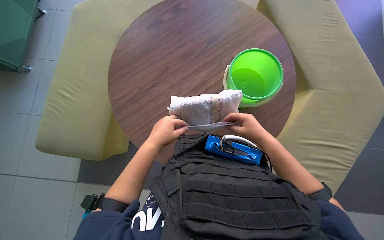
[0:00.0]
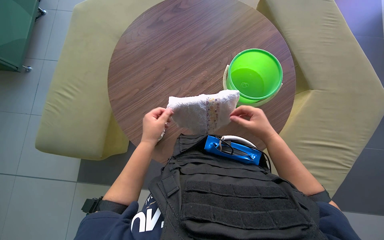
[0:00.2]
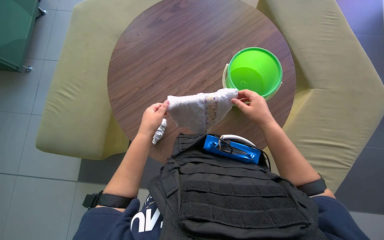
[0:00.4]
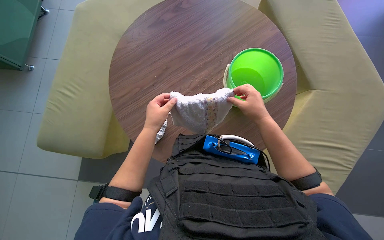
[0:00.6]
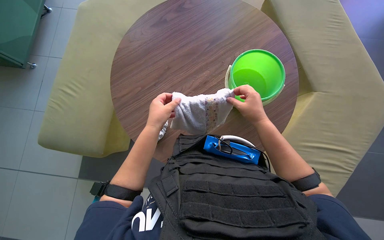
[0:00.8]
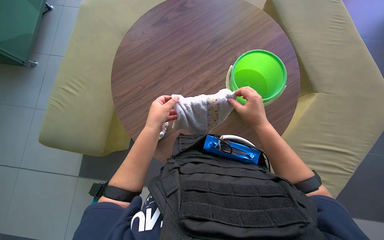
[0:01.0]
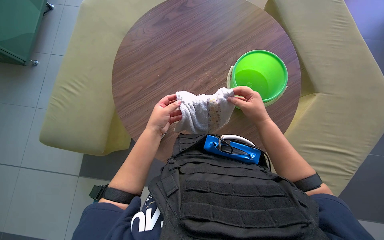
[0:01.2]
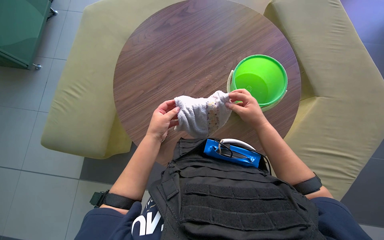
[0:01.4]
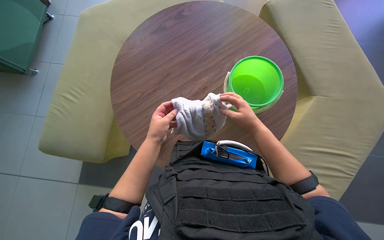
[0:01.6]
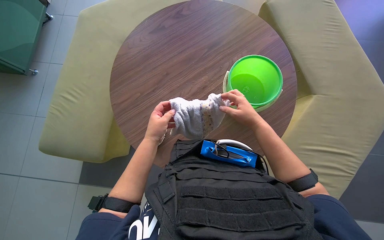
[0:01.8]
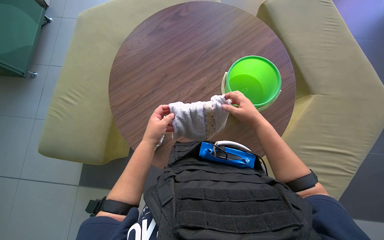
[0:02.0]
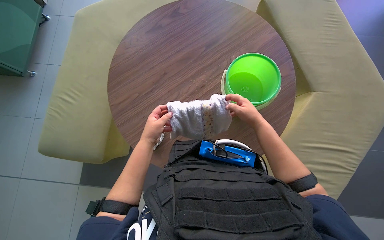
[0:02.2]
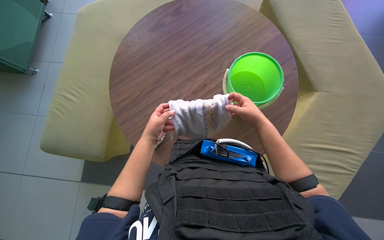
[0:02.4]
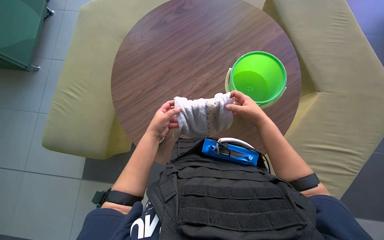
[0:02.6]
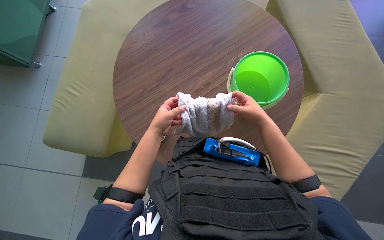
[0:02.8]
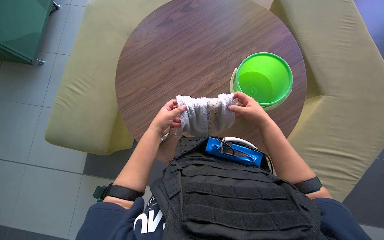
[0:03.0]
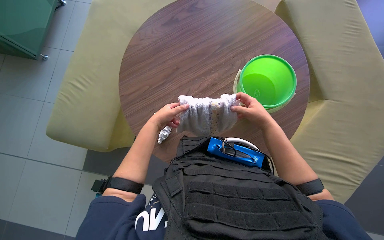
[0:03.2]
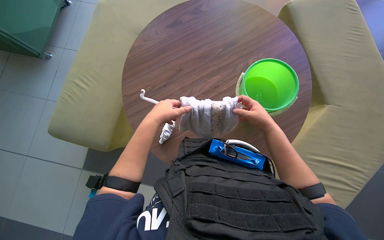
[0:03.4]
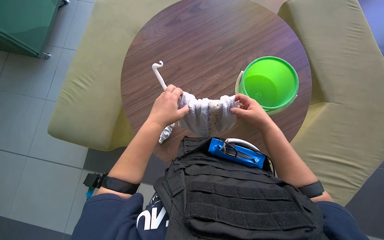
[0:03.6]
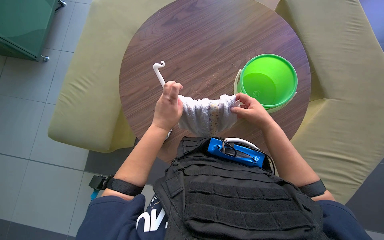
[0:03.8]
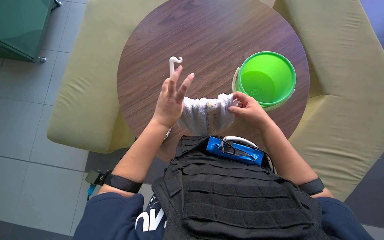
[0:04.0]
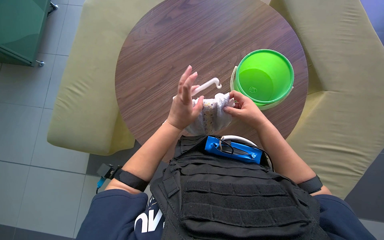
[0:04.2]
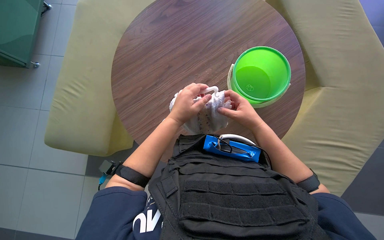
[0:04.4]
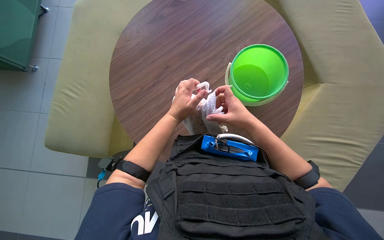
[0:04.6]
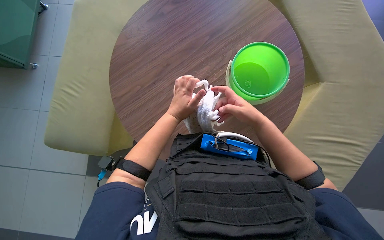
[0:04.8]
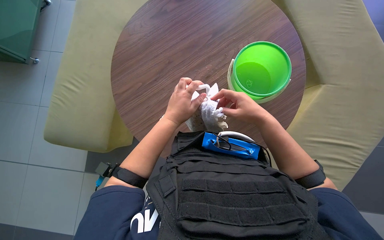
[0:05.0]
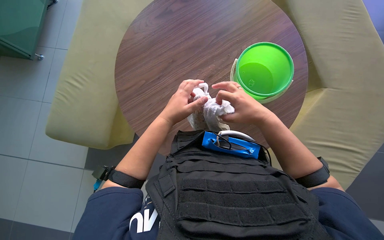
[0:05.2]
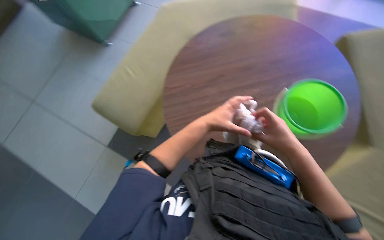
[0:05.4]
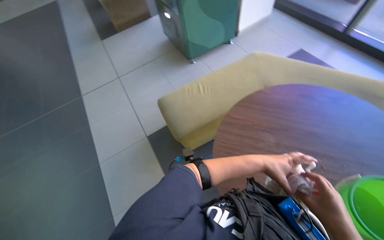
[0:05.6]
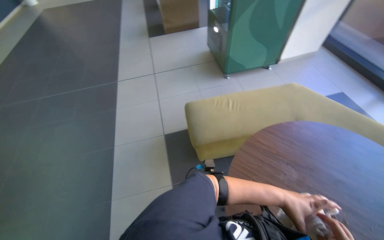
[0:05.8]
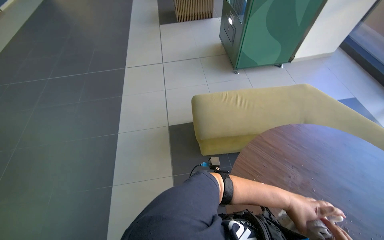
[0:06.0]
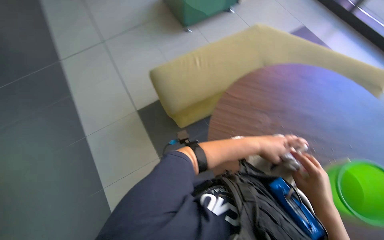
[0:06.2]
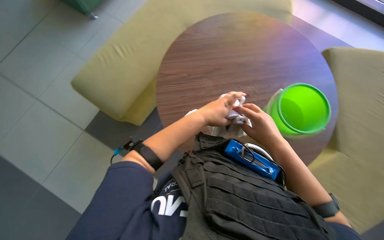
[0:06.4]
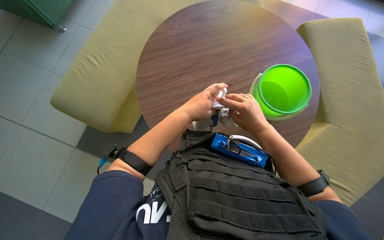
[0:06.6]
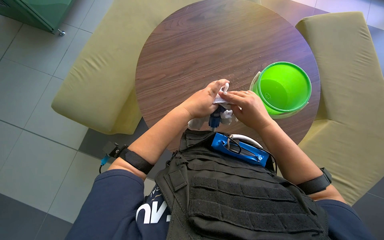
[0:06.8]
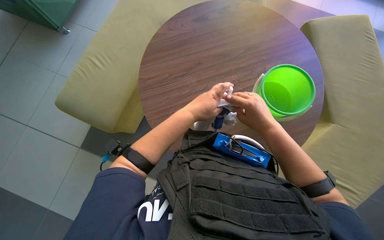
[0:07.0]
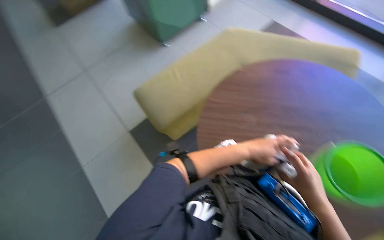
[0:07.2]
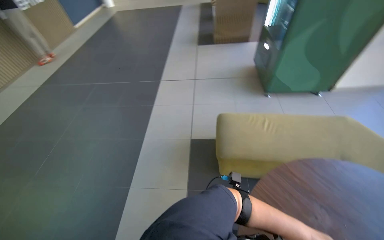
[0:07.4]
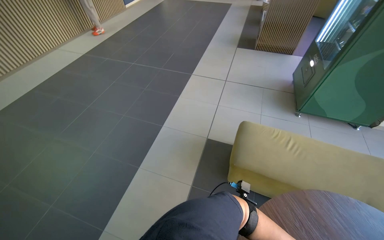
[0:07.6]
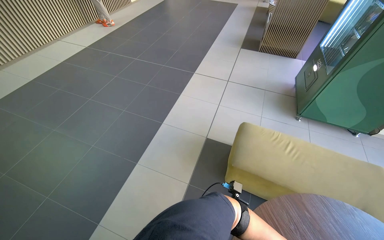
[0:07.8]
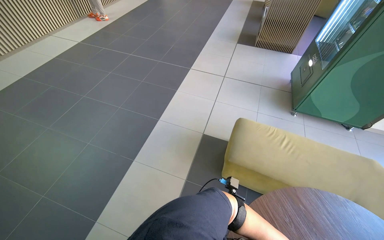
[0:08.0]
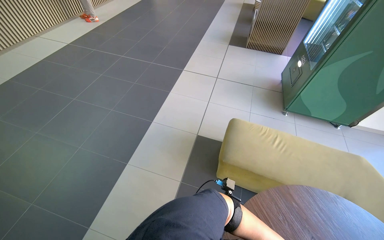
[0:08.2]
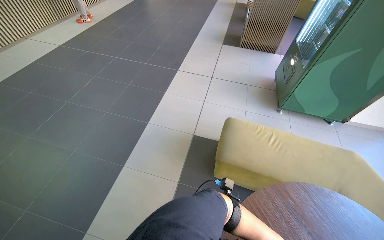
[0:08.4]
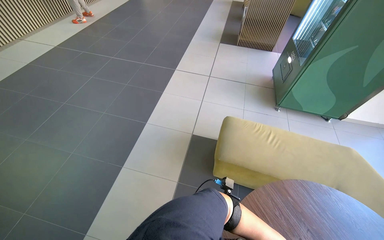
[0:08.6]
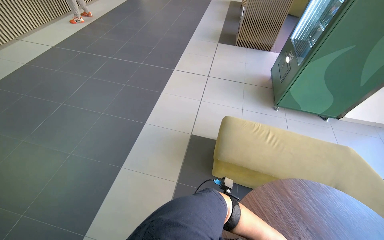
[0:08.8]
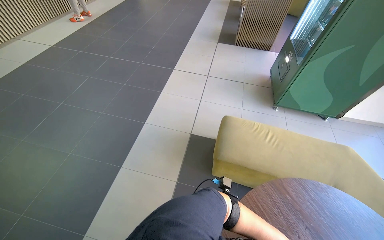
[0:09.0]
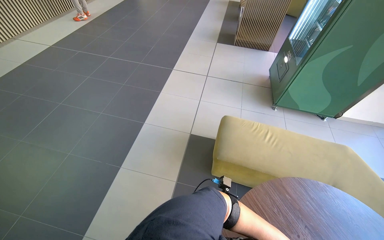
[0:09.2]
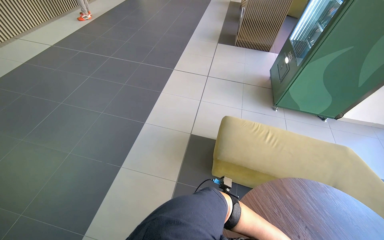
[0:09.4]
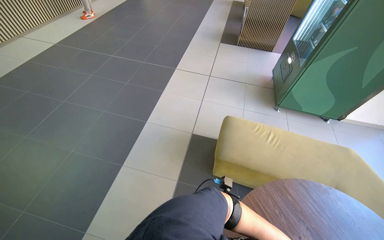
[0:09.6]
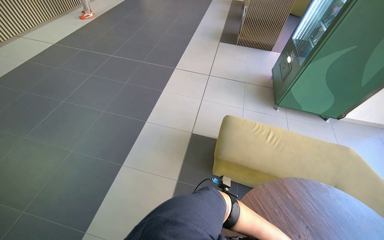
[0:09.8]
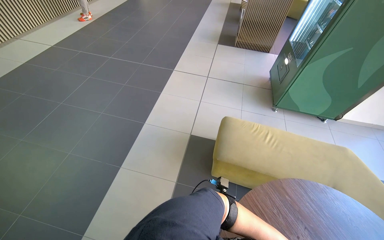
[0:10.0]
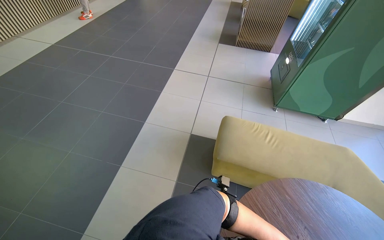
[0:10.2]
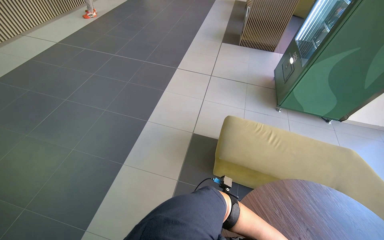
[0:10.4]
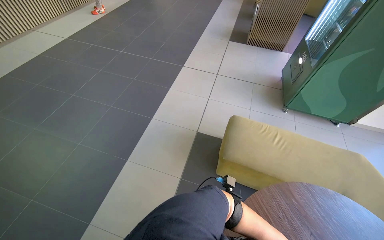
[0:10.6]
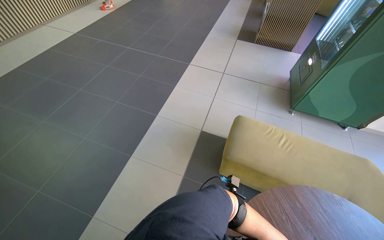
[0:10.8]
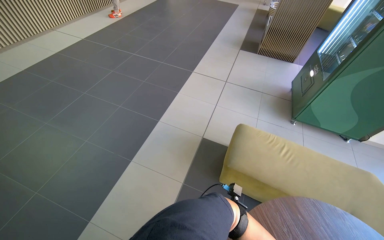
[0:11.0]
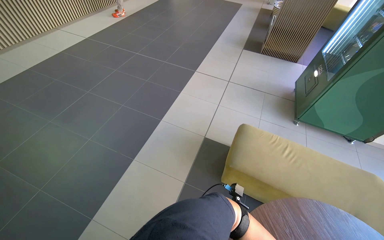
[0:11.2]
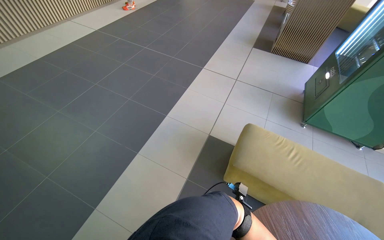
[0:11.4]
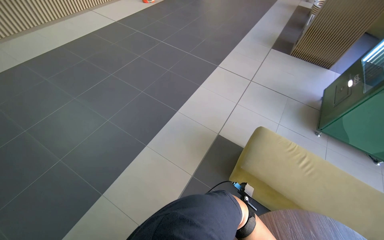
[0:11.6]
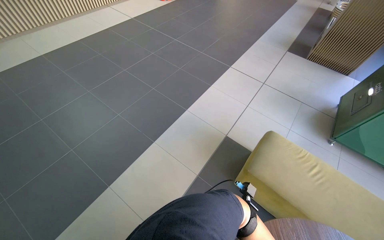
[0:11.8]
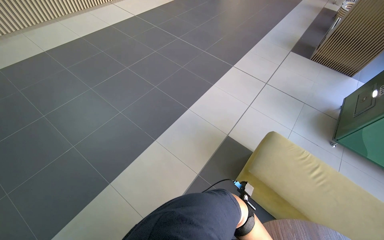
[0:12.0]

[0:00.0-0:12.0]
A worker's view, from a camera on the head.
Job: preparing cleaning supplies.
The whole recording: Preparing squeegee and cloth. The worker attaches a cloth to the squeegee tool, then dips it into the bucket and wrings it out.
0:00.0 to 0:03.0: The hands stay close to where they were, moving slightly.
0:04.4 to 0:06.0: The head rotates about 75 degrees to the left. The wearer looks roughly 15 degrees further upward.
0:06.0 to 0:07.6: The wearer looks approximately 30 degrees further to the left.
0:10.4 to 0:12.0: The wearer's head swings some 25 degrees to the left.

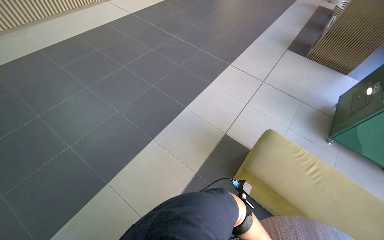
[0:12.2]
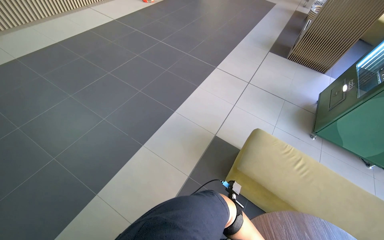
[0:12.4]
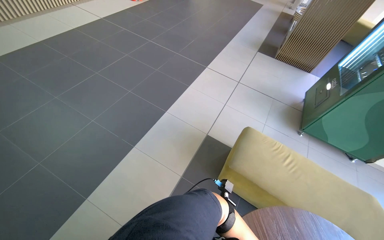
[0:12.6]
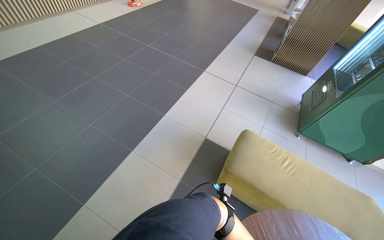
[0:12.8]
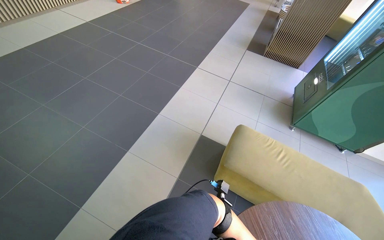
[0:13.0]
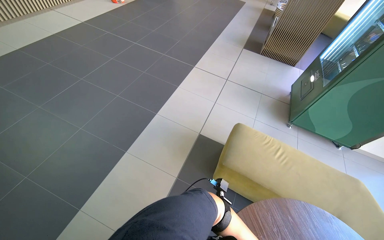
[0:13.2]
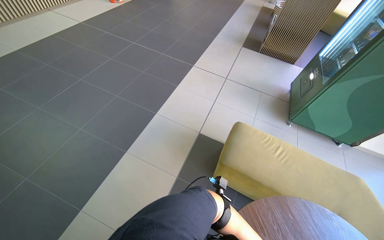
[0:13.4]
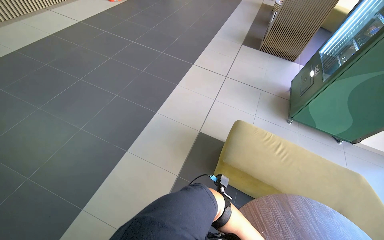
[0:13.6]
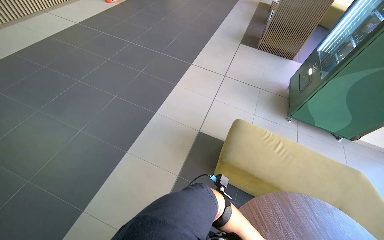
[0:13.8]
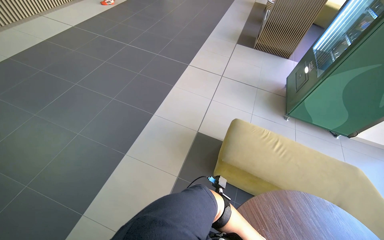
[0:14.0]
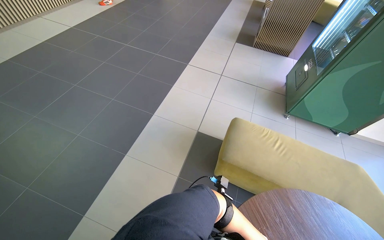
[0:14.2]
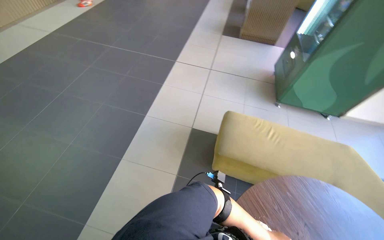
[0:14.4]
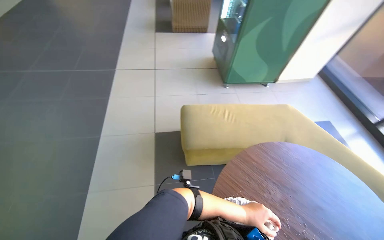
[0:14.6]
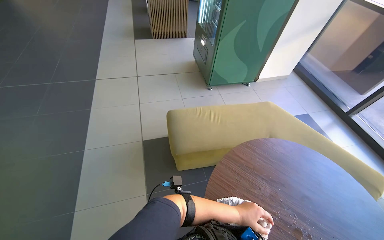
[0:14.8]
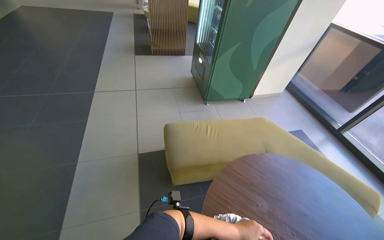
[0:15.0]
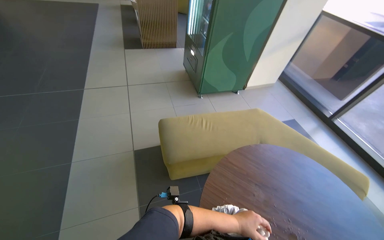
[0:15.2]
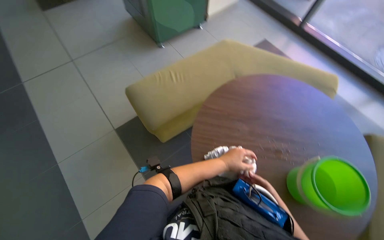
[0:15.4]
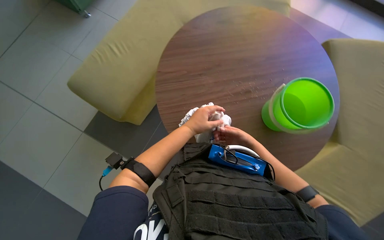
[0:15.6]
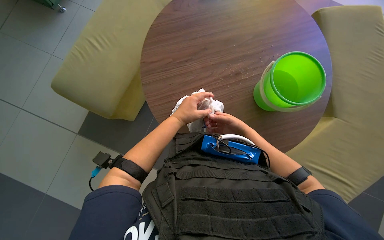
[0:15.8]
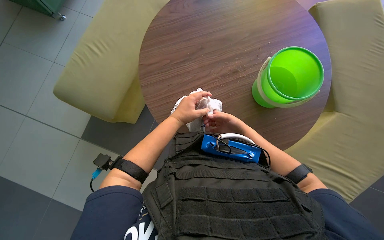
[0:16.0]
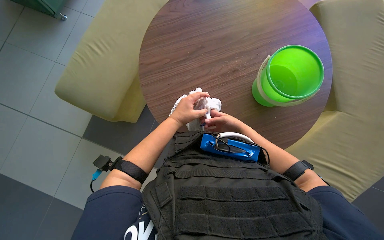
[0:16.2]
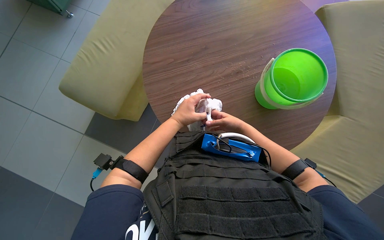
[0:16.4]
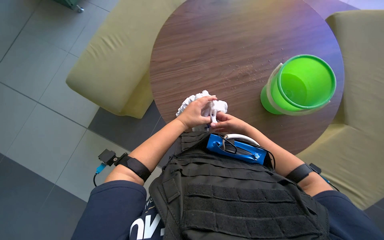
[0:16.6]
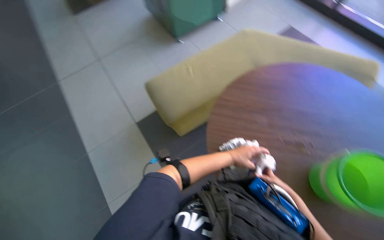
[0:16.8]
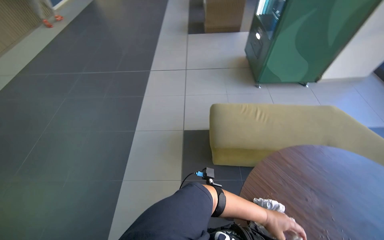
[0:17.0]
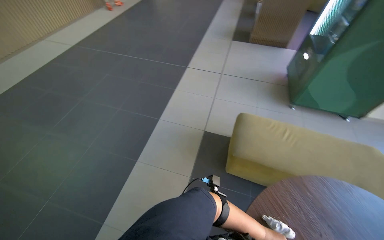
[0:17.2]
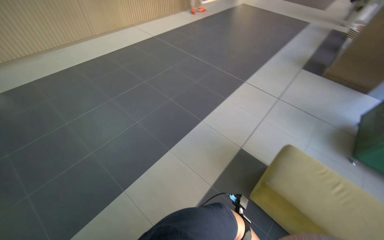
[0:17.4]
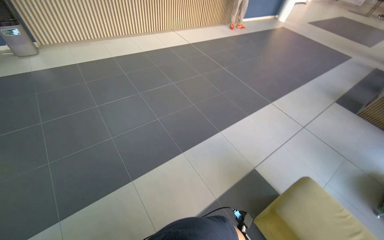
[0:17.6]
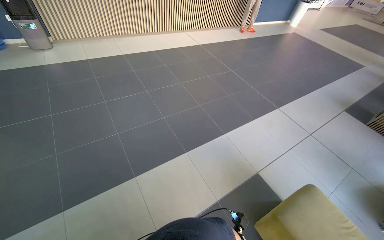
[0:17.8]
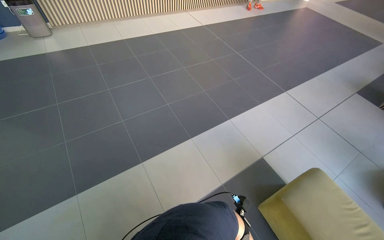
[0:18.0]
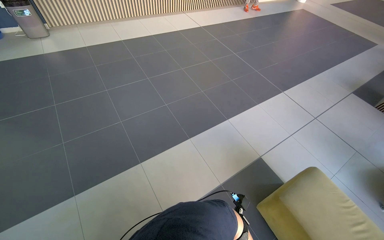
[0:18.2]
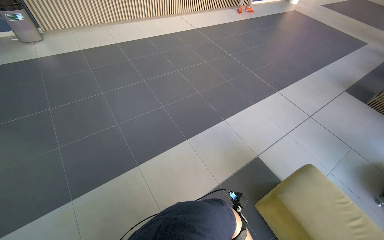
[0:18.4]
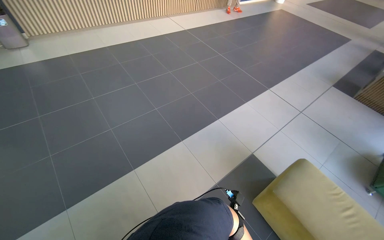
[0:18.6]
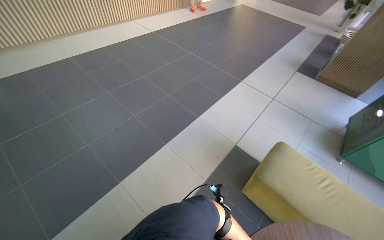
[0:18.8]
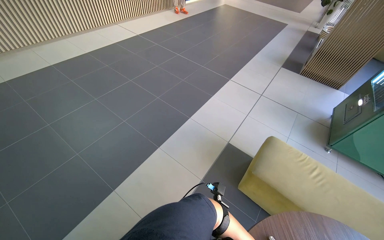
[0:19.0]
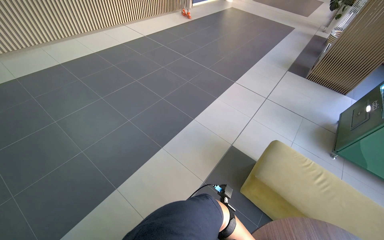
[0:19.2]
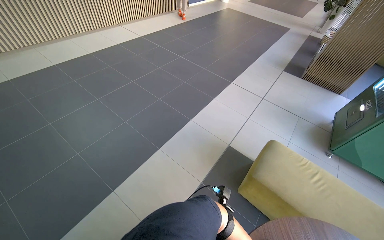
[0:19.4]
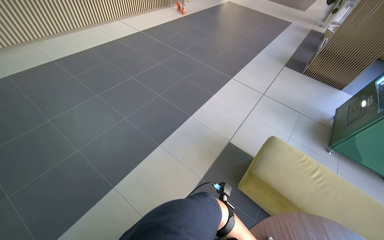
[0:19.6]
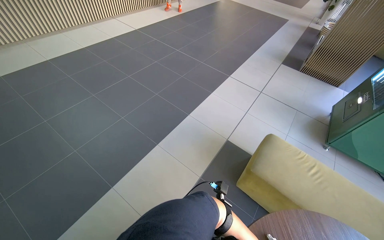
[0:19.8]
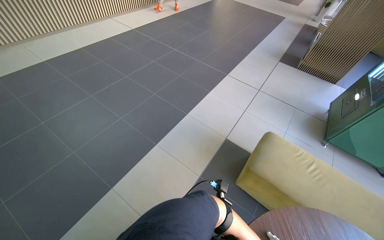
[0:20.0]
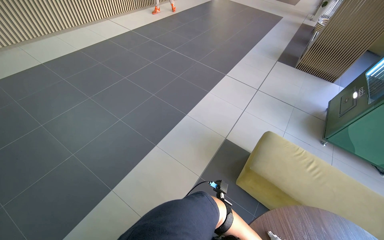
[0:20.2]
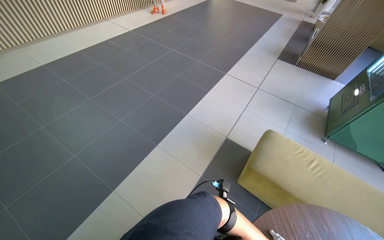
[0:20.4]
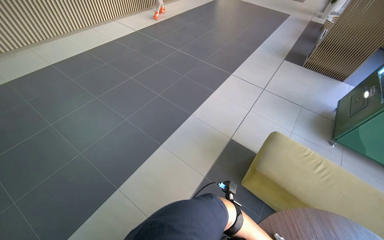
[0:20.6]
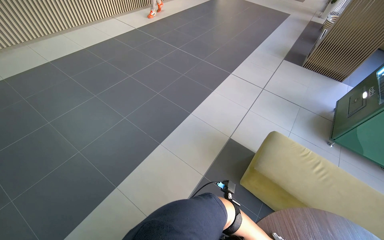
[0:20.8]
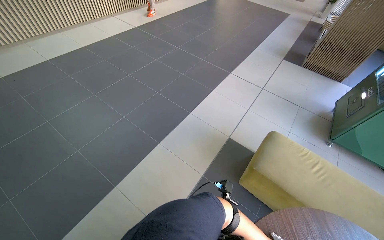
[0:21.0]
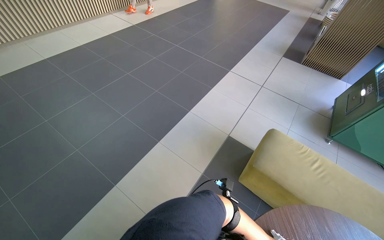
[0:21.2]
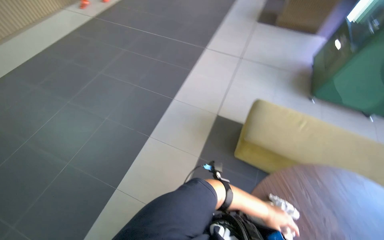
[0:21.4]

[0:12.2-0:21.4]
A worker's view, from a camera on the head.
Job: preparing cleaning supplies.
The whole recording: Preparing squeegee and cloth. The worker attaches a cloth to the squeegee tool, then dips it into the bucket and wrings it out.
0:12.2 to 0:13.8: The left hand heads nearer to the camera, covering roughly 25 cm.
0:13.8 to 0:15.2: The head rotates some 40 degrees to the right.
0:15.2 to 0:16.8: The camera pitches downward, by roughly 25 degrees.
0:16.8 to 0:18.4: The head rotates about 90 degrees to the left. The camera pitches upward, by approximately 15 degrees.
0:18.4 to 0:19.8: The wearer's head swings about 20 degrees to the right.
